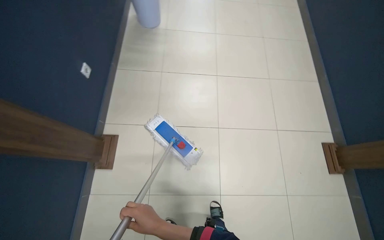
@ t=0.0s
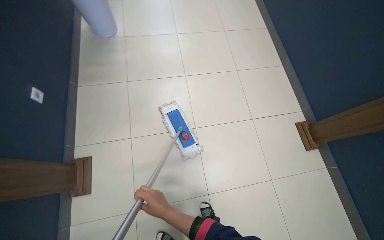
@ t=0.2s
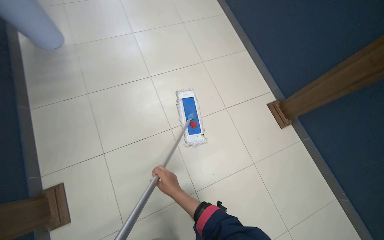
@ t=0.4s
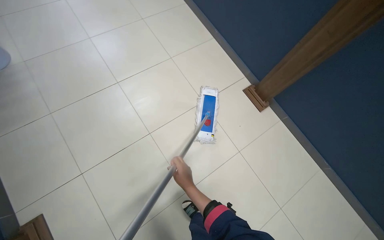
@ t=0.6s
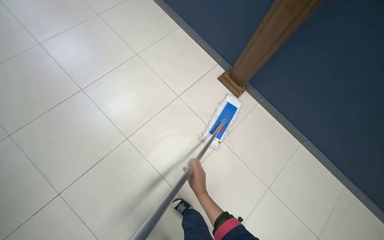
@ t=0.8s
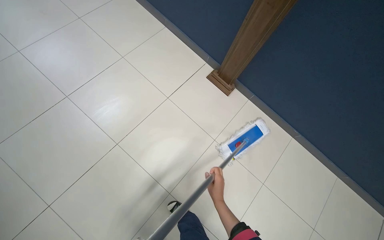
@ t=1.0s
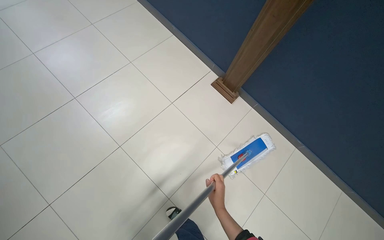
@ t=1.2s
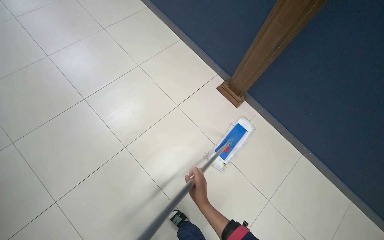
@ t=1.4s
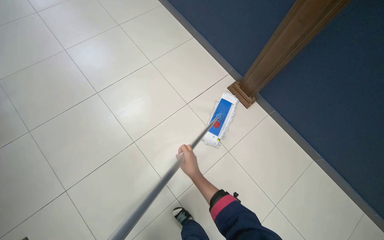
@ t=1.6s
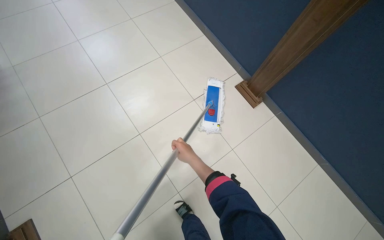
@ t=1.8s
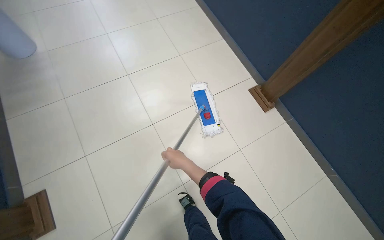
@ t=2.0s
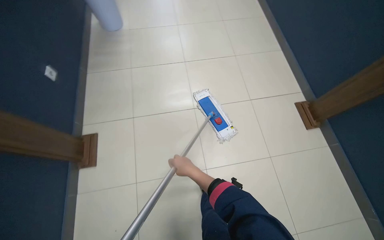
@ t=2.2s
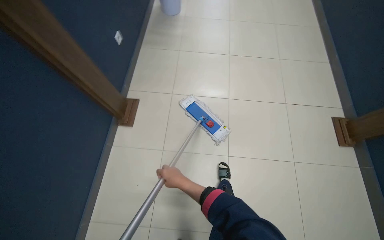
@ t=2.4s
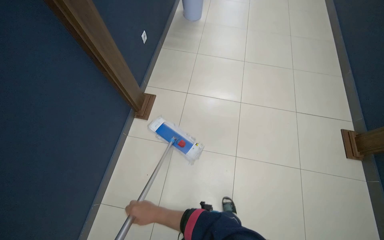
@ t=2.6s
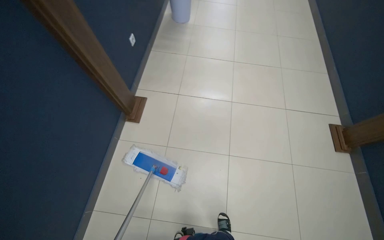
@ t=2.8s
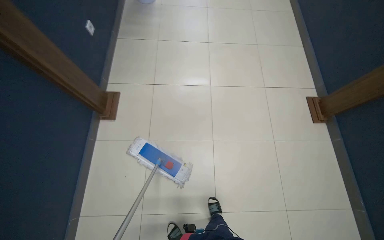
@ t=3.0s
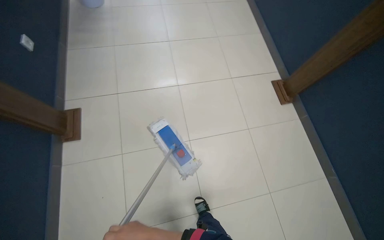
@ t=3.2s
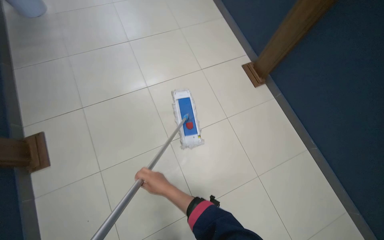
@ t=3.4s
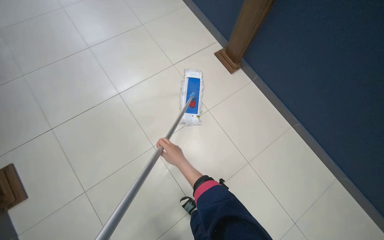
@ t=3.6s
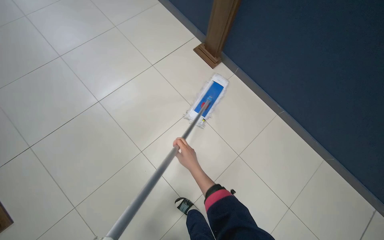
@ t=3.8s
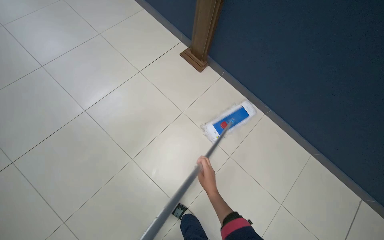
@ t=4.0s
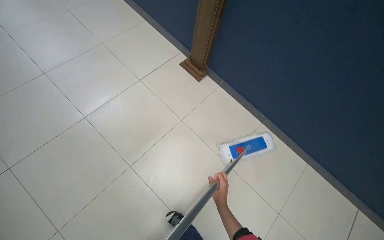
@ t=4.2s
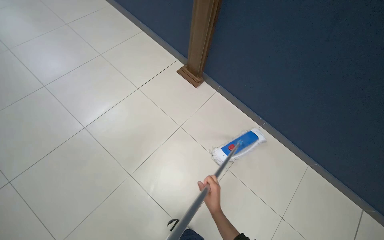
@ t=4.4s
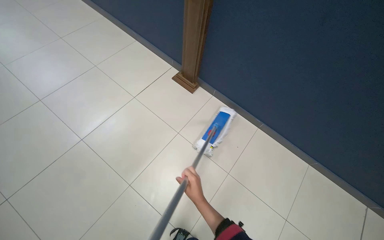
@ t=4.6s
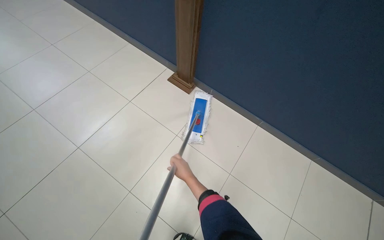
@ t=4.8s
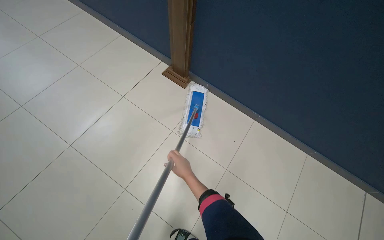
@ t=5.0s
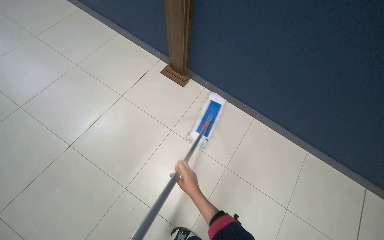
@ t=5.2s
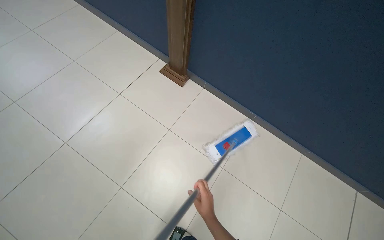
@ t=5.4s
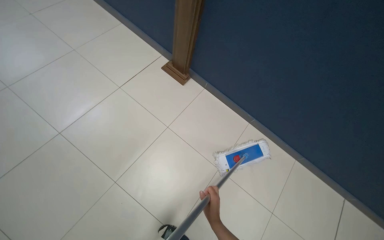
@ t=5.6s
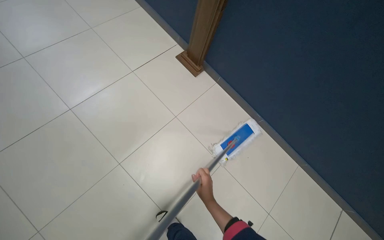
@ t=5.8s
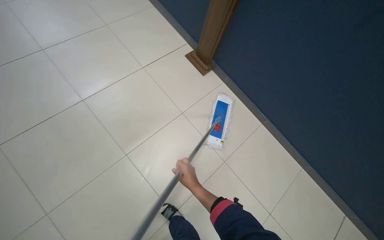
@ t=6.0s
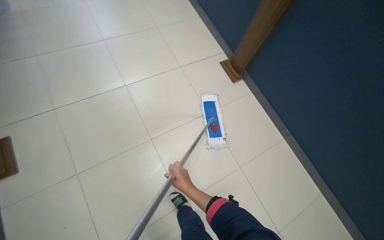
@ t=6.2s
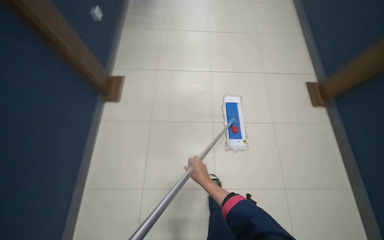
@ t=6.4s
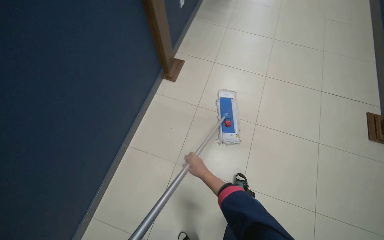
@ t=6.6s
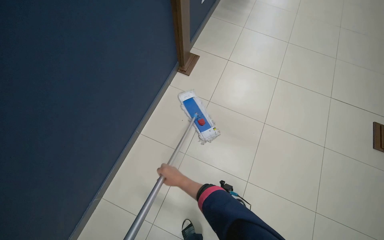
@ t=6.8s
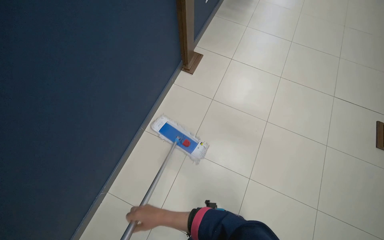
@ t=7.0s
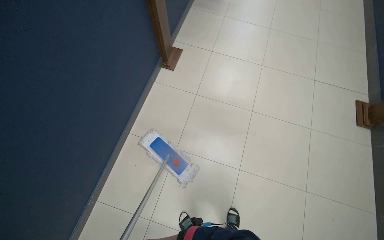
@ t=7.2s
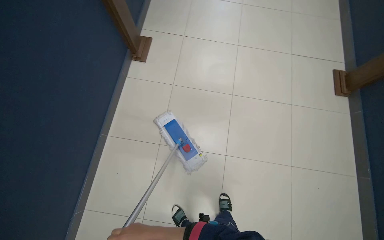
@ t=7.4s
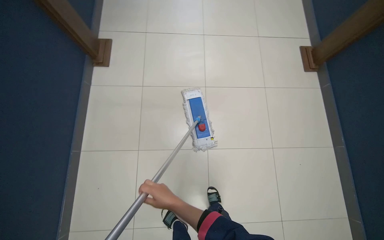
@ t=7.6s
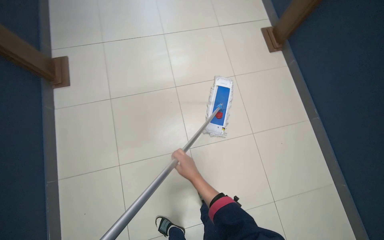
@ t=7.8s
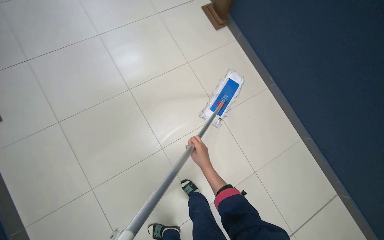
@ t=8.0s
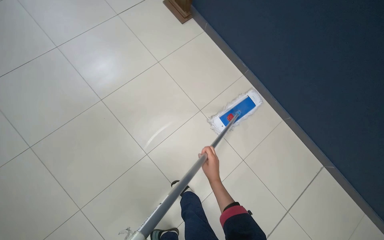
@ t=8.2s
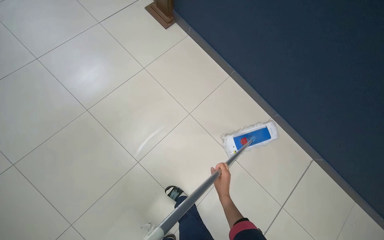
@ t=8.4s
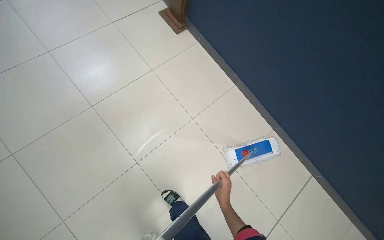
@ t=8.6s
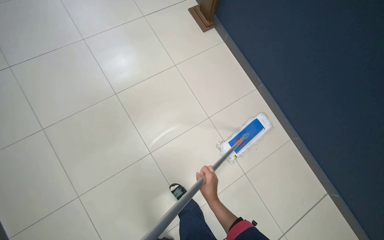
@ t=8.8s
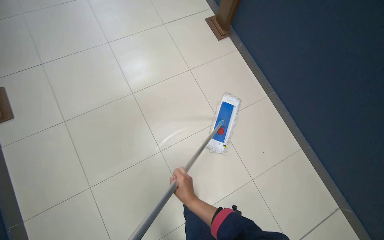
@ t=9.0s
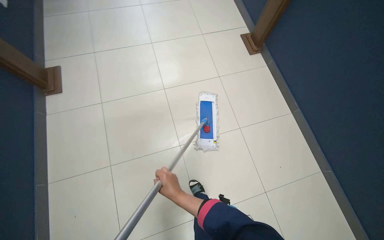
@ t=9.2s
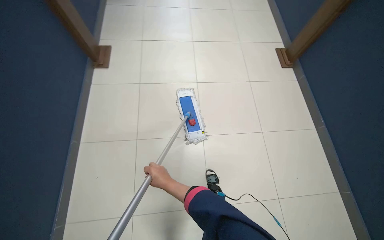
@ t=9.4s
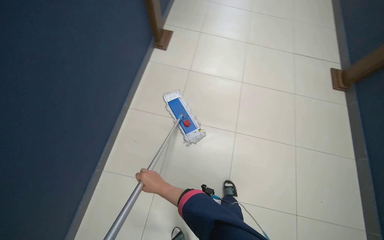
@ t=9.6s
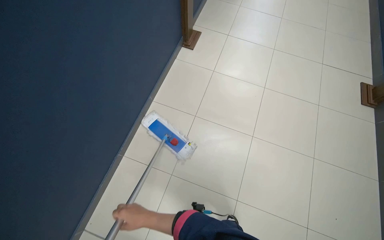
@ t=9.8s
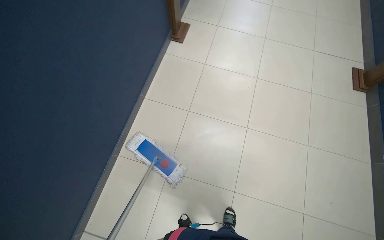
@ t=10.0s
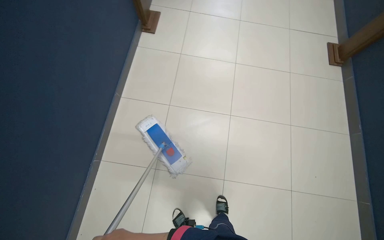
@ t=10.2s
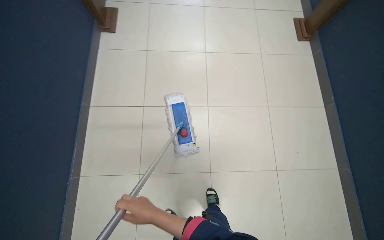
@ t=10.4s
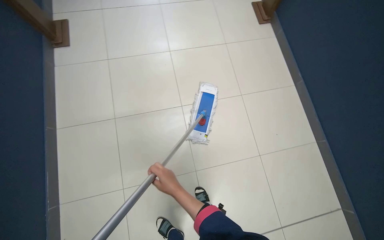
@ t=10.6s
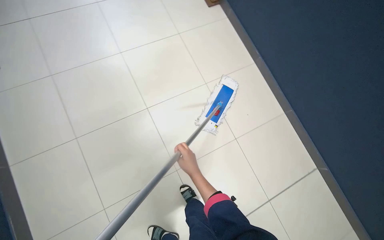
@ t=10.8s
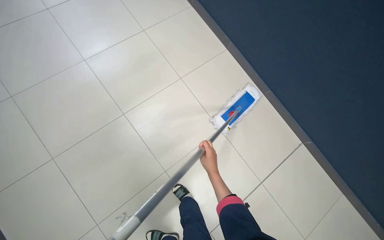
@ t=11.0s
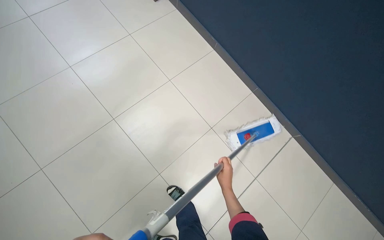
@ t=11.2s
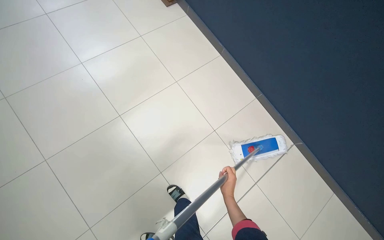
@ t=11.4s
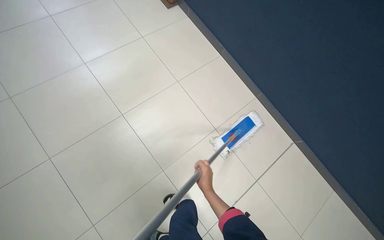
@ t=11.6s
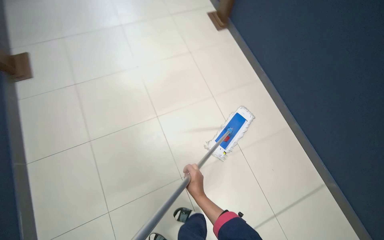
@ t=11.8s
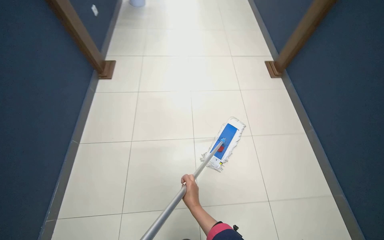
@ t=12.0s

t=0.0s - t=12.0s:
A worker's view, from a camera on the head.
Job: mopping floor.
The whole recording: Mopping hallway floor. The worker mops the tiled floor in the hallway.
t=0.0s - t=1.6s: The camera travels roughly 50 cm. The wearer looks some 40 degrees further to the right.
t=3.0s - t=4.4s: The head travels some 50 cm. The wearer looks some 50 degrees further to the right.
t=6.0s - t=7.6s: The camera is carried about 40 cm.
t=7.6s - t=9.0s: Everything in view rotates some 25 degrees counterclockwise.
t=9.0s - t=10.4s: The camera travels about 40 cm.

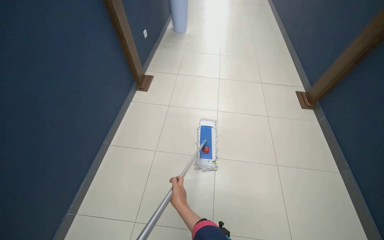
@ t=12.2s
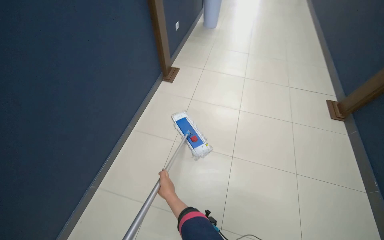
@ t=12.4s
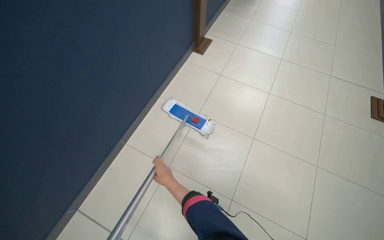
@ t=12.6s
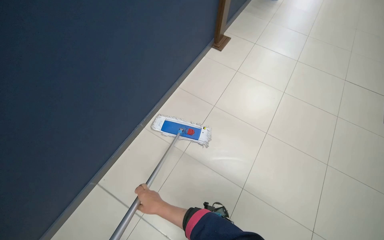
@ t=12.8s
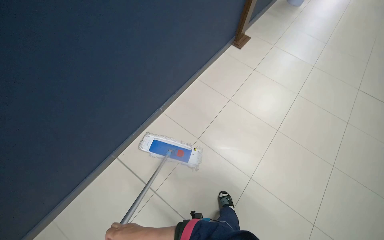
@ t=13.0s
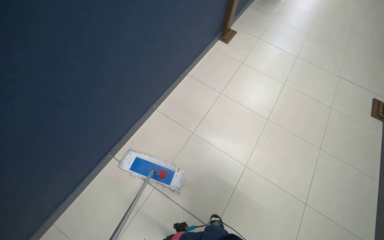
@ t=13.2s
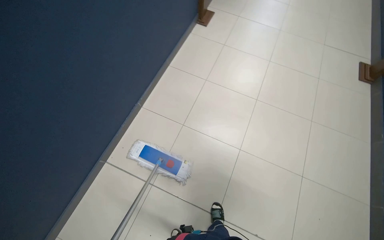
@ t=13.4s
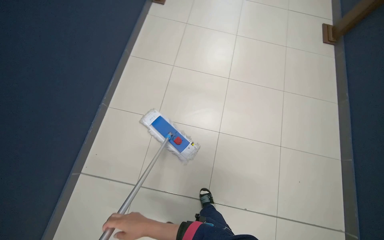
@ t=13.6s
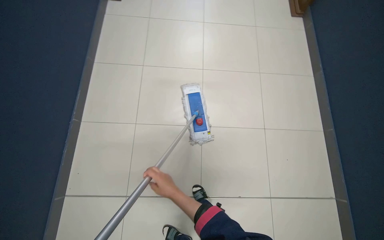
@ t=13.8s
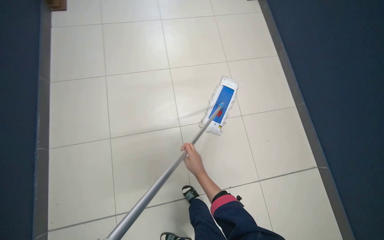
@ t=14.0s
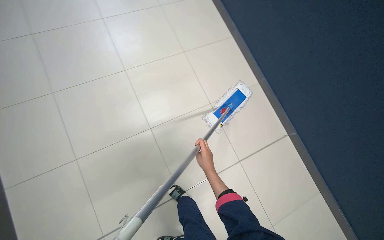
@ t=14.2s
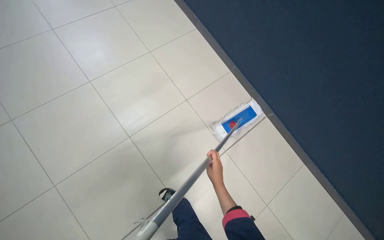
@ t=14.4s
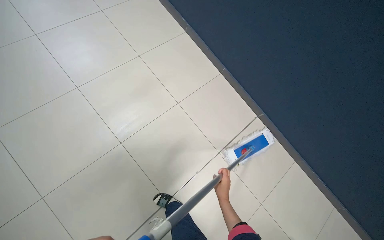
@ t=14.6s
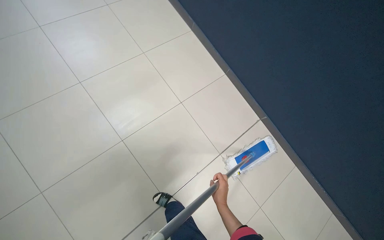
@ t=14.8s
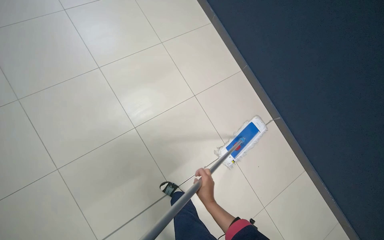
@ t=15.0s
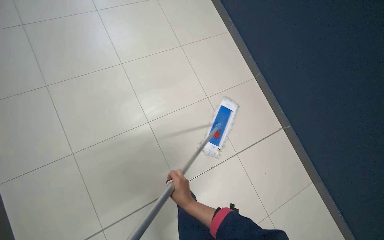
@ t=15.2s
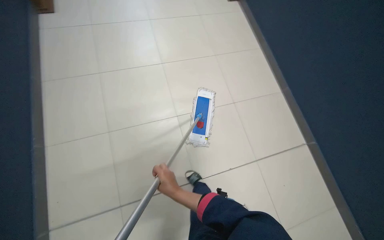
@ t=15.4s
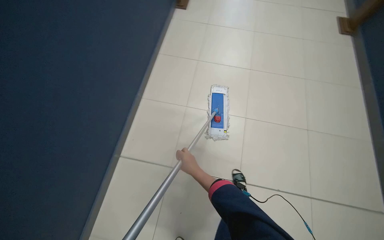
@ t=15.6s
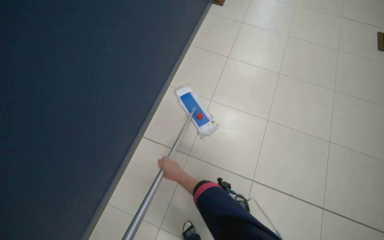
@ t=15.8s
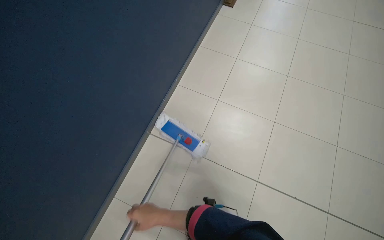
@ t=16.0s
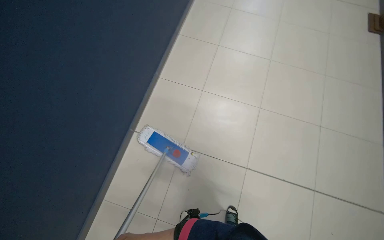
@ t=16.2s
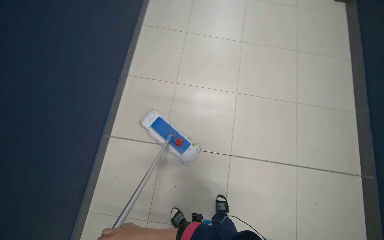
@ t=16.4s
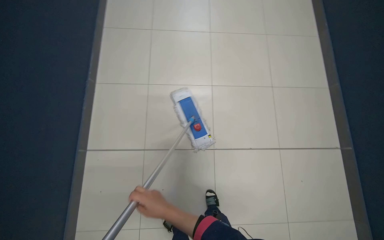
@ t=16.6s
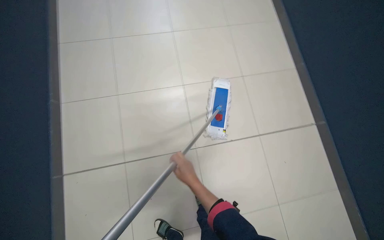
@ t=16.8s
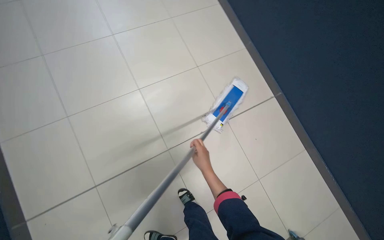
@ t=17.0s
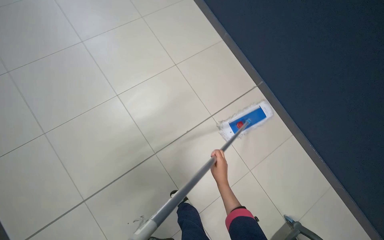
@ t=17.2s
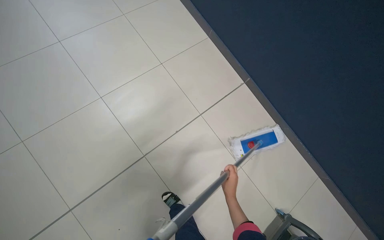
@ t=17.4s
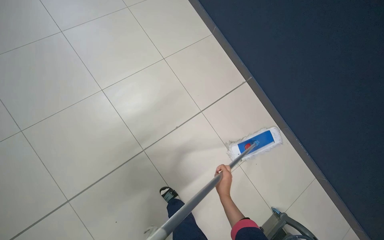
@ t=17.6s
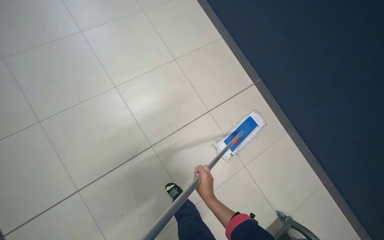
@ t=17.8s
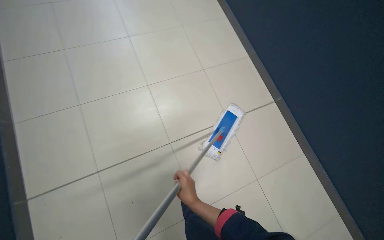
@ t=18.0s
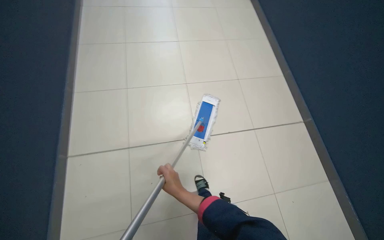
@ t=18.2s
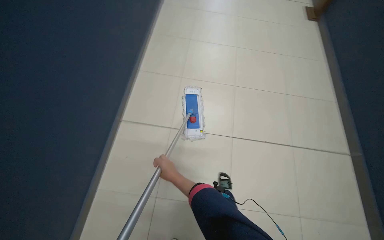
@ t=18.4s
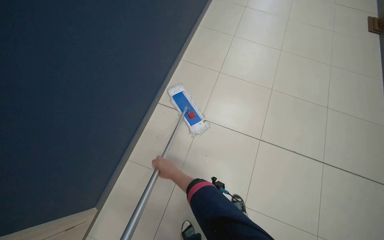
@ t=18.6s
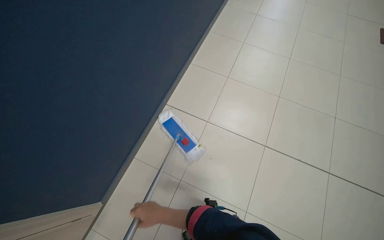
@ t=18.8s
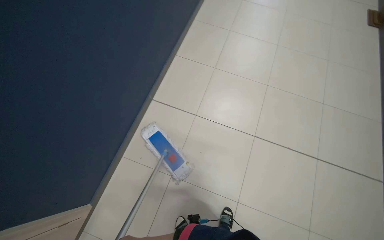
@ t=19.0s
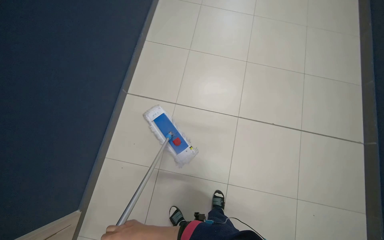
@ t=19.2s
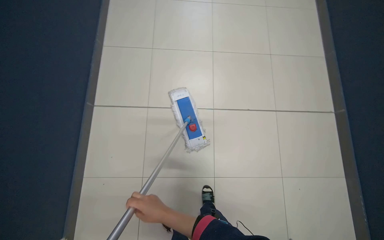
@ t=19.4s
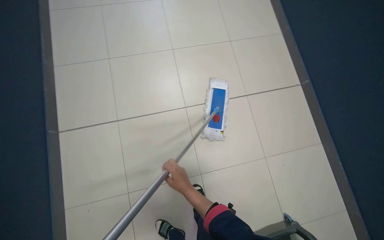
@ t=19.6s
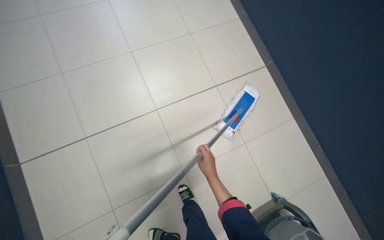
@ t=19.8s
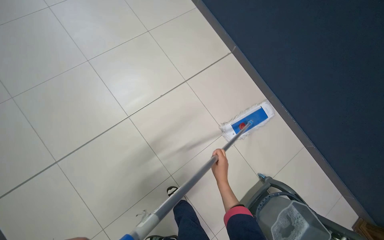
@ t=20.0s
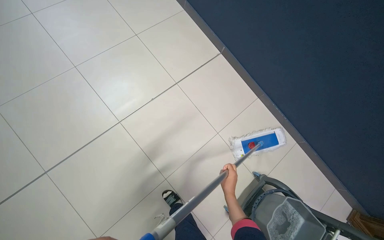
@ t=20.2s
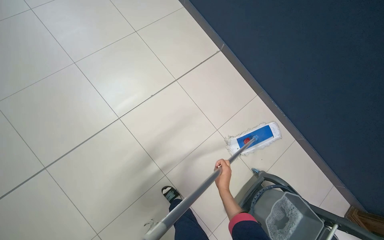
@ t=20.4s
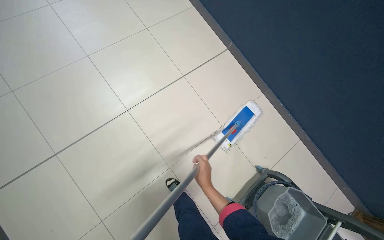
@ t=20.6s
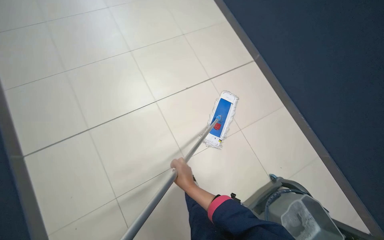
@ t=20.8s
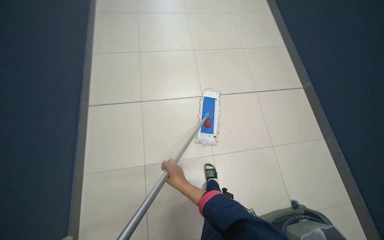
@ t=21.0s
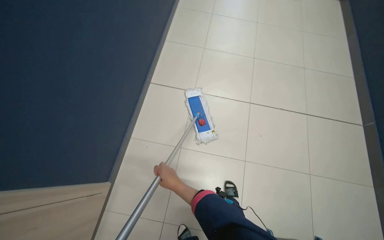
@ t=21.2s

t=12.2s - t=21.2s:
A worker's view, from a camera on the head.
Job: mopping floor.
The whole recording: Mopping hallway floor. The worker mops the tiled floor in the hallway.
t=15.2s - t=16.6s: The view tilts about 15 degrees downward.
t=16.6s - t=18.2s: The camera travels about 80 cm. The wearer looks approximately 25 degrees further downward.
t=18.2s - t=19.8s: The camera pitches downward, by some 10 degrees.
t=19.8s - t=21.2s: The camera is carried approximately 50 cm. The wearer's head swings about 25 degrees to the left.
